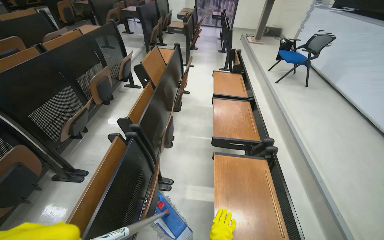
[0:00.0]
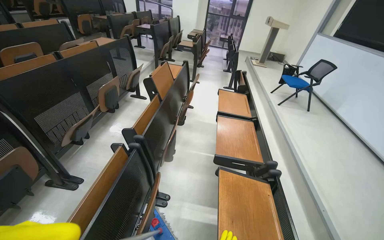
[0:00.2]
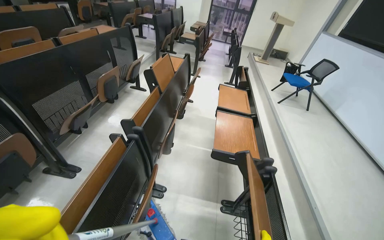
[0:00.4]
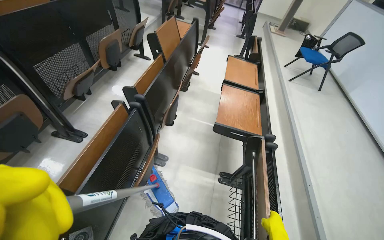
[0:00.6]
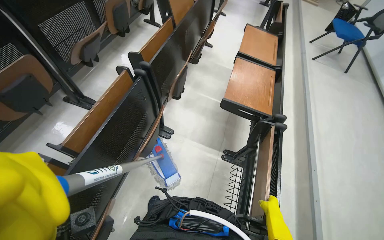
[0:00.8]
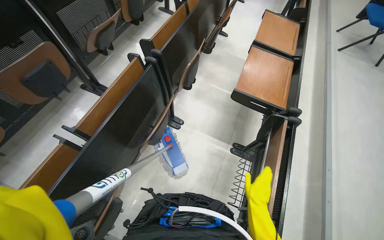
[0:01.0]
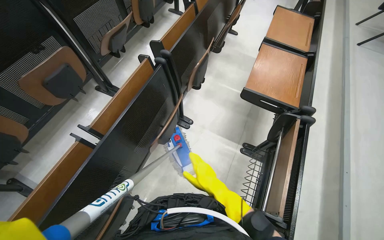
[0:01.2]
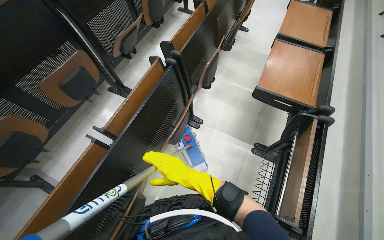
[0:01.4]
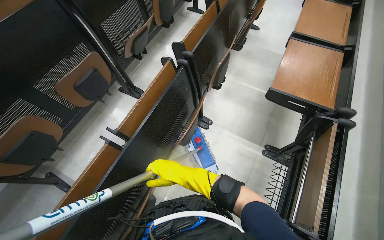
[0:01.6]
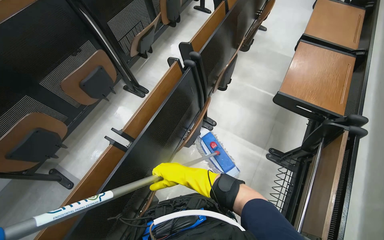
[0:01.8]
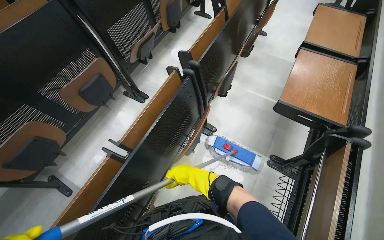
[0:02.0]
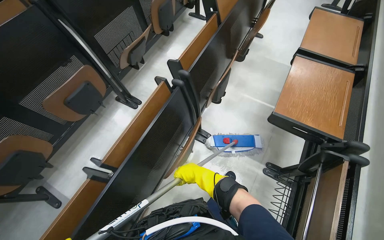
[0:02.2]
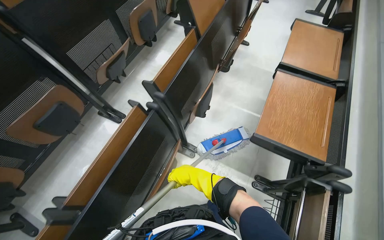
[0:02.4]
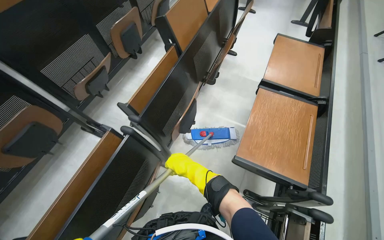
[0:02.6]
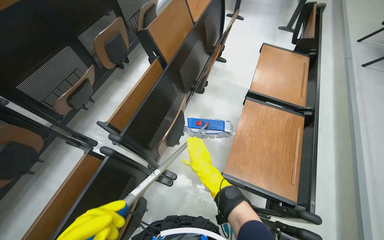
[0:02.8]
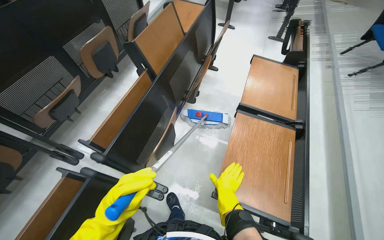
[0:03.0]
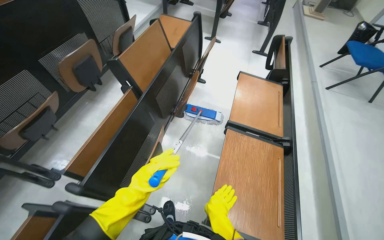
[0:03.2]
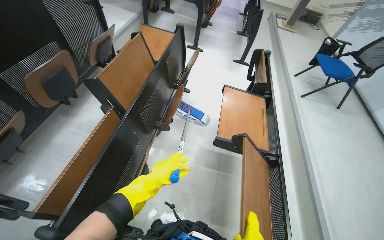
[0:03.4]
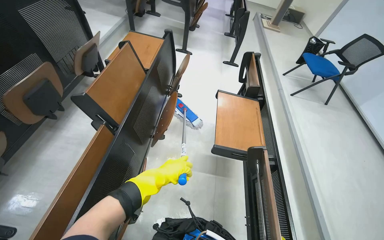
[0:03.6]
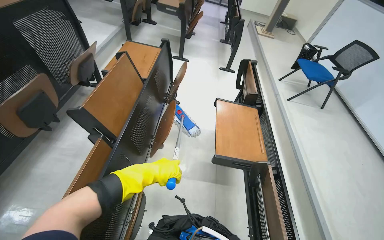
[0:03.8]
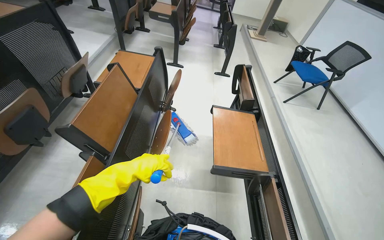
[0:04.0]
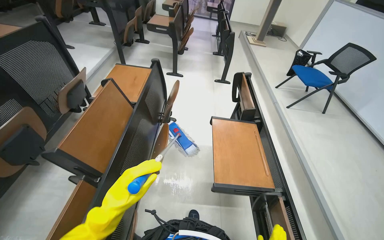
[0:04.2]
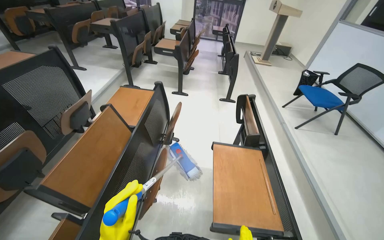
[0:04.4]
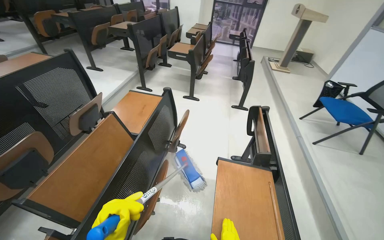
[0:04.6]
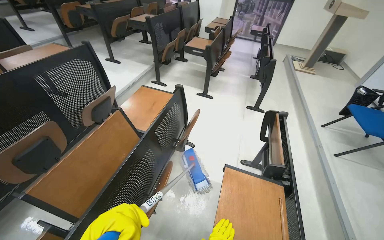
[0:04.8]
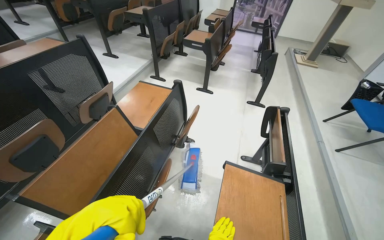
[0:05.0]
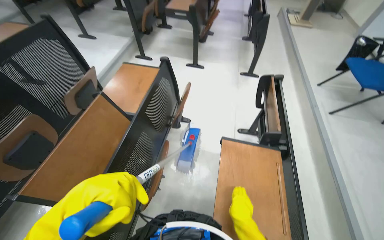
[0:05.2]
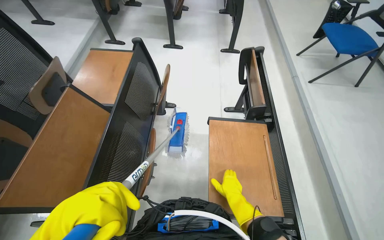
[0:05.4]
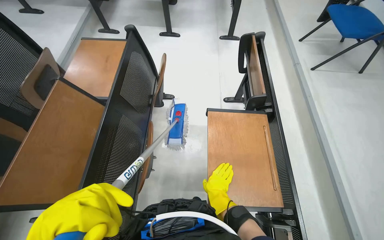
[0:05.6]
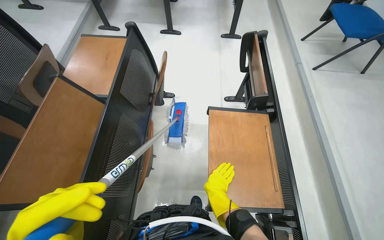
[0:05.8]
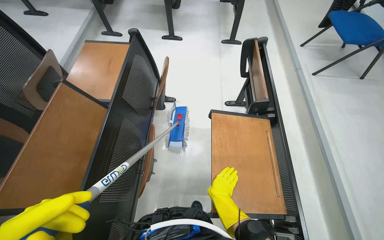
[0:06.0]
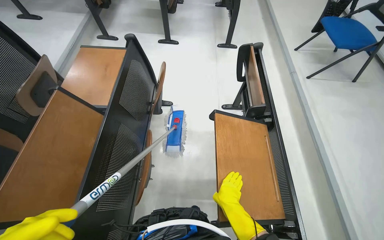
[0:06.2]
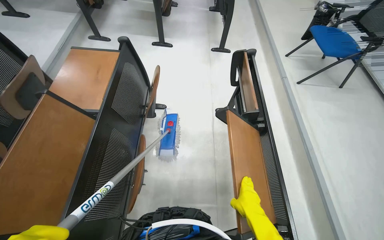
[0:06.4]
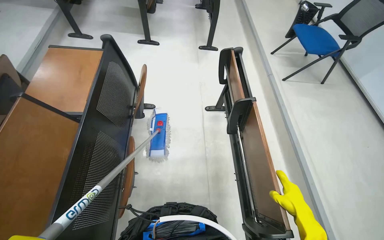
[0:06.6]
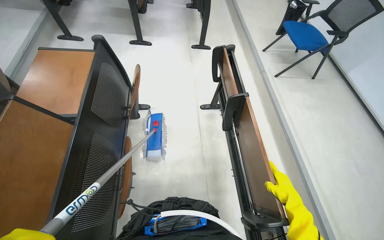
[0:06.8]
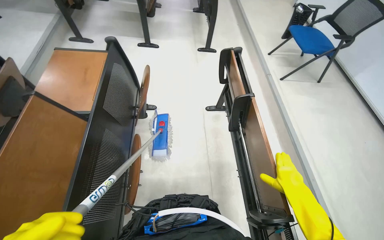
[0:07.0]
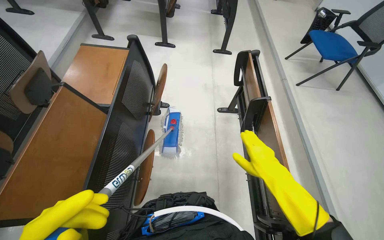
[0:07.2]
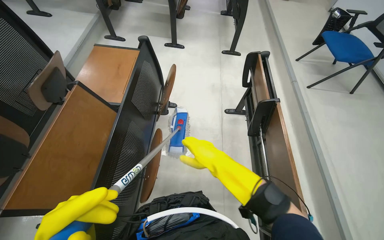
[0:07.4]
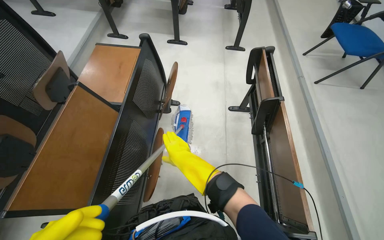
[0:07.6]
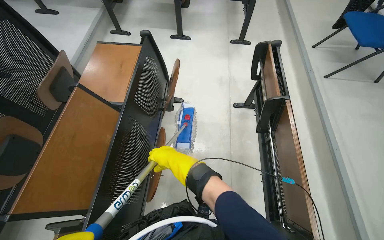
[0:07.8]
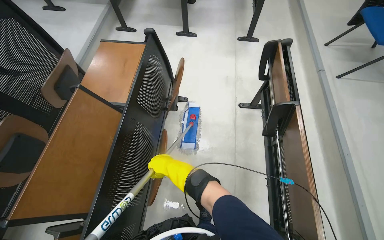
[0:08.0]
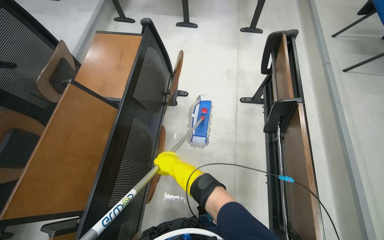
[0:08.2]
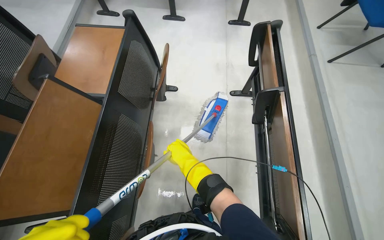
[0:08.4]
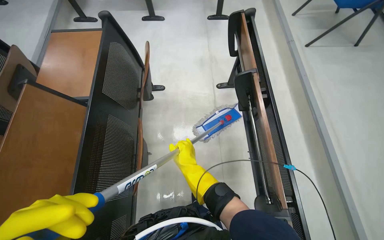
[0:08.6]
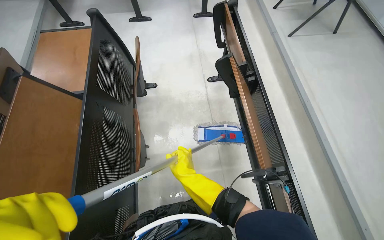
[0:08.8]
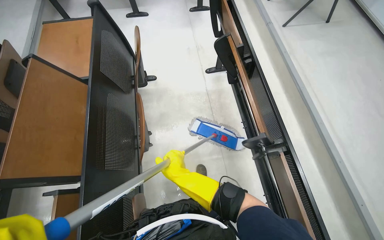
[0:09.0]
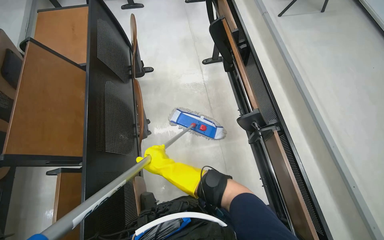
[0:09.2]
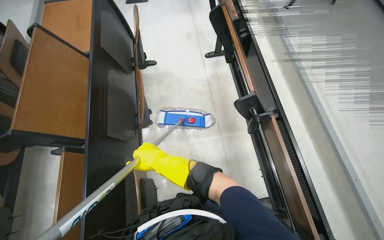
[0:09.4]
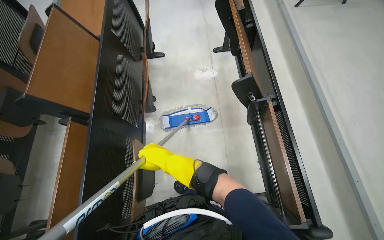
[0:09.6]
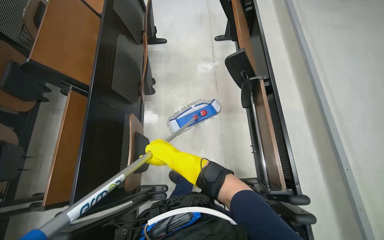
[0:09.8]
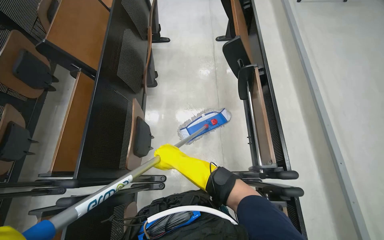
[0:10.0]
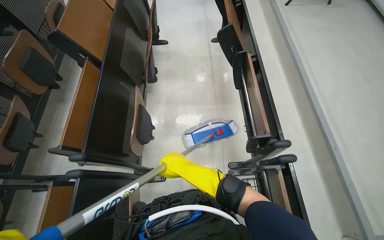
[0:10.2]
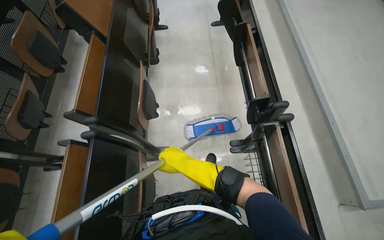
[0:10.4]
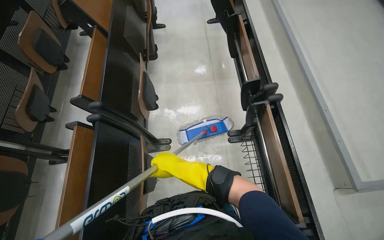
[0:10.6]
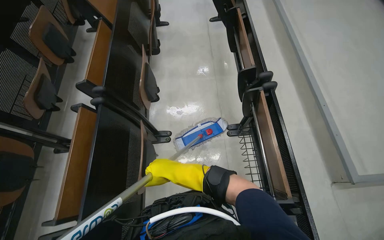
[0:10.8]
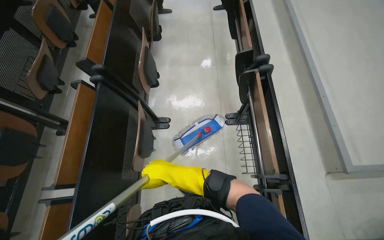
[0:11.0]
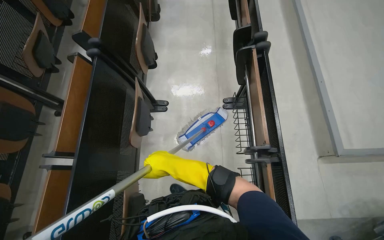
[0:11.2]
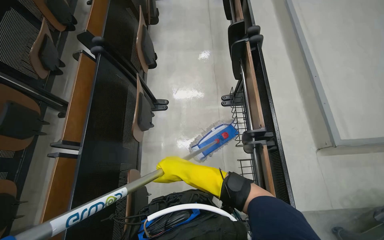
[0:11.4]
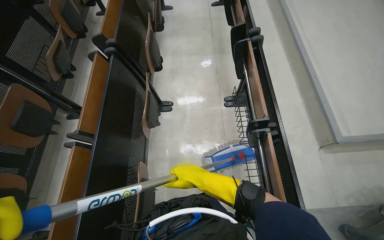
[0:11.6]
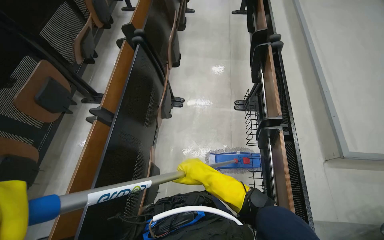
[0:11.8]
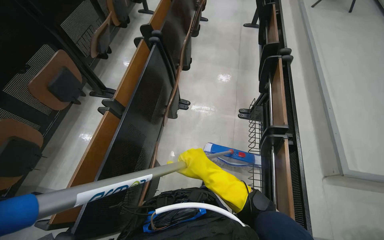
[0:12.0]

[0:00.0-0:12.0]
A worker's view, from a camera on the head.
Job: mopping floor.
The whole recording: Mopping lecture hall floor. The worker washes the mop, then mops the floor of the lecture hall, moving between rows of desks.
0:00.0 to 0:01.6: The wearer's head swings approximately 25 degrees to the left. The view tilts approximately 20 degrees downward.
0:01.6 to 0:03.0: The camera travels some 60 cm.
0:03.0 to 0:04.4: The head travels approximately 40 cm. The wearer looks about 15 degrees further to the right. The camera pitches upward, by approximately 15 degrees.
0:04.4 to 0:06.0: The camera pitches downward, by approximately 20 degrees.
0:06.0 to 0:07.6: The right hand shifts about 15 cm up the picture, and goes to the right and returns, roughly 25 cm each way.
0:07.6 to 0:09.0: The right hand moves down the picture, approximately 25 cm.
0:09.0 to 0:10.4: The camera travels about 70 cm.
0:10.4 to 0:12.0: The camera travels about 70 cm.

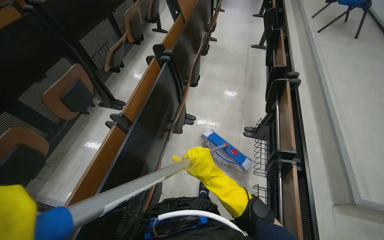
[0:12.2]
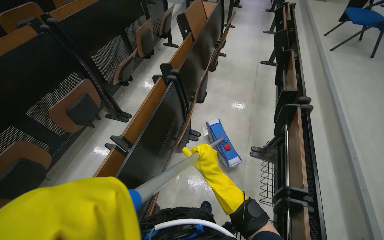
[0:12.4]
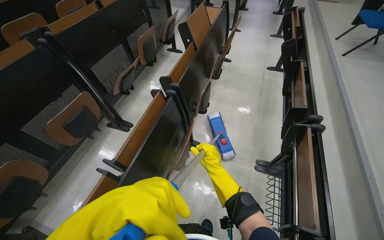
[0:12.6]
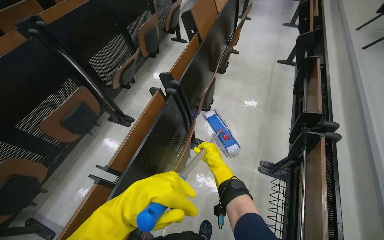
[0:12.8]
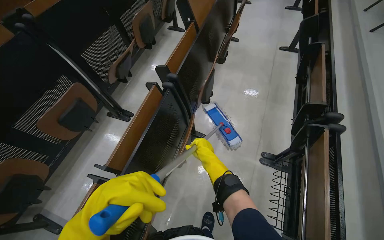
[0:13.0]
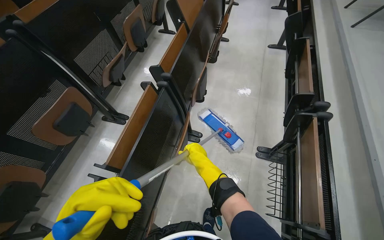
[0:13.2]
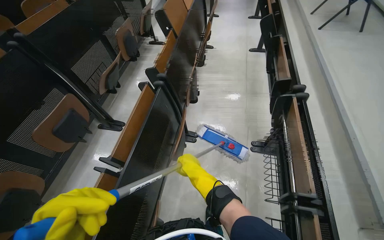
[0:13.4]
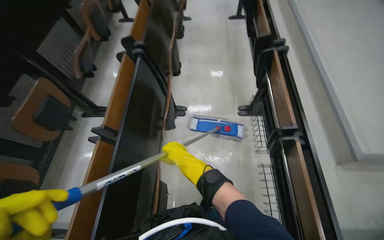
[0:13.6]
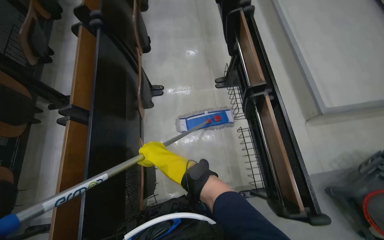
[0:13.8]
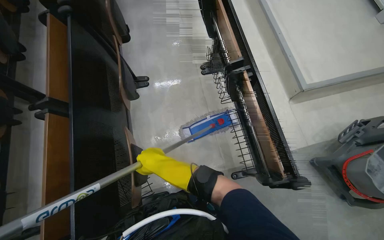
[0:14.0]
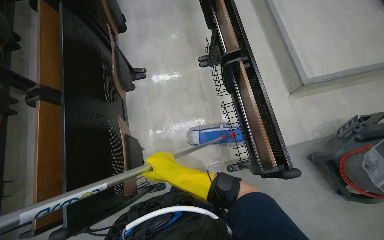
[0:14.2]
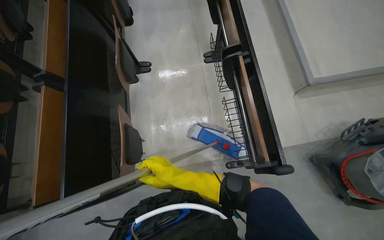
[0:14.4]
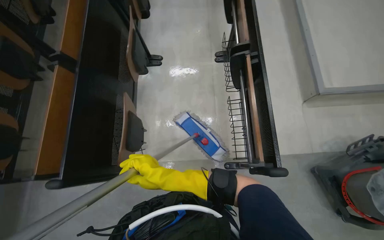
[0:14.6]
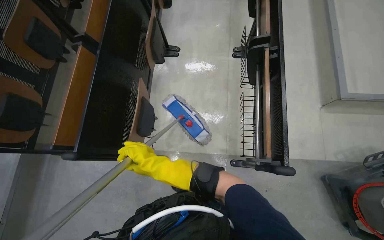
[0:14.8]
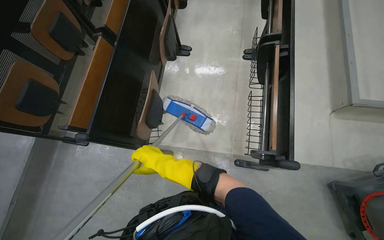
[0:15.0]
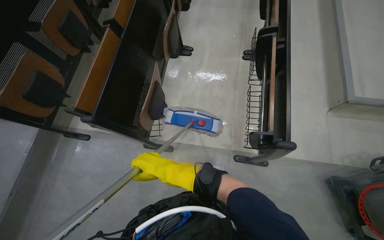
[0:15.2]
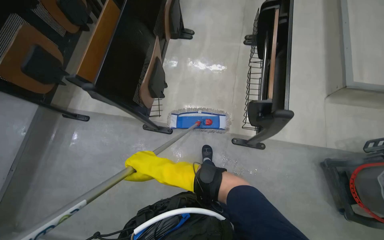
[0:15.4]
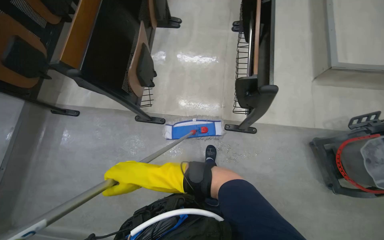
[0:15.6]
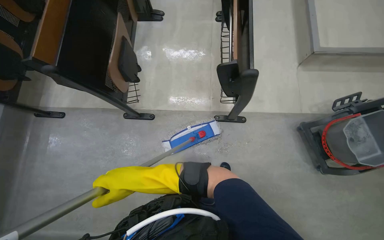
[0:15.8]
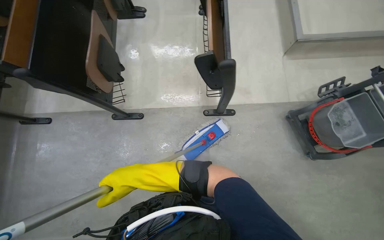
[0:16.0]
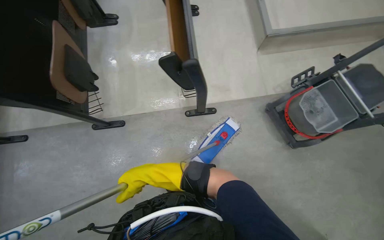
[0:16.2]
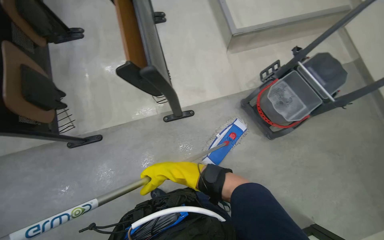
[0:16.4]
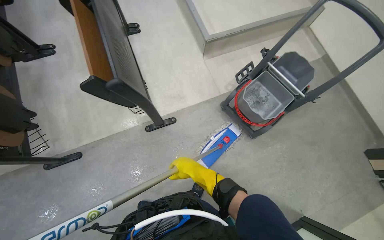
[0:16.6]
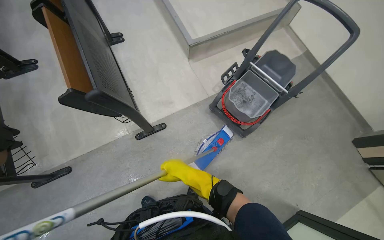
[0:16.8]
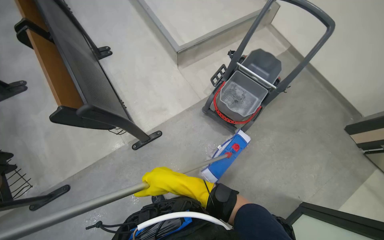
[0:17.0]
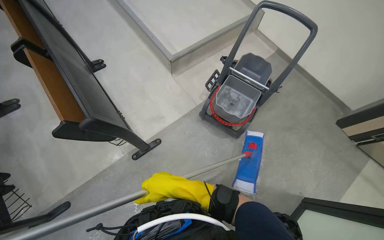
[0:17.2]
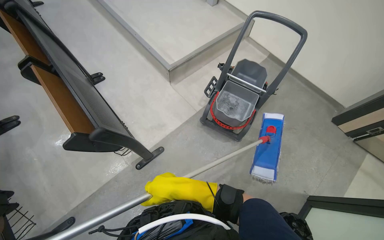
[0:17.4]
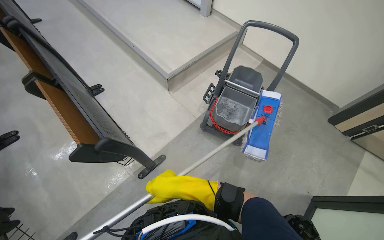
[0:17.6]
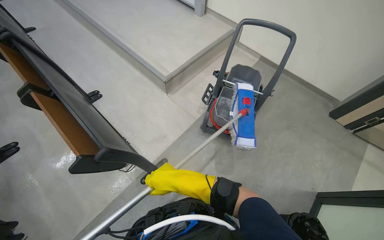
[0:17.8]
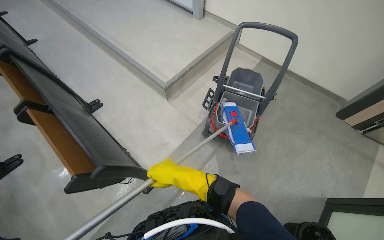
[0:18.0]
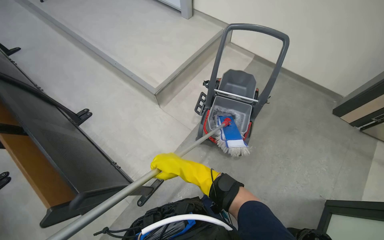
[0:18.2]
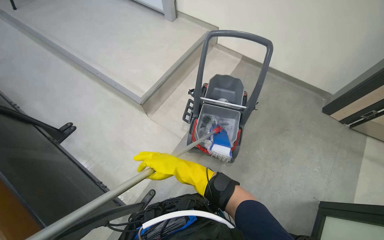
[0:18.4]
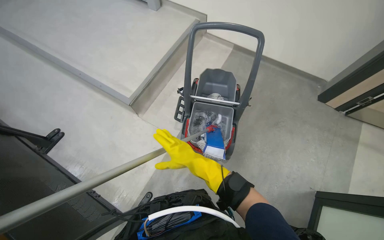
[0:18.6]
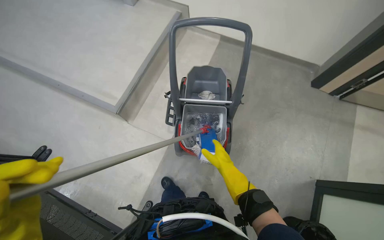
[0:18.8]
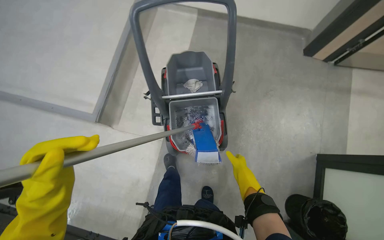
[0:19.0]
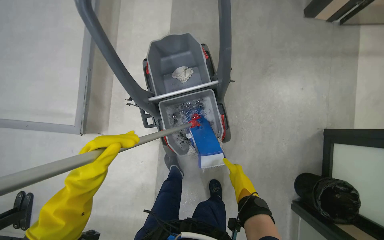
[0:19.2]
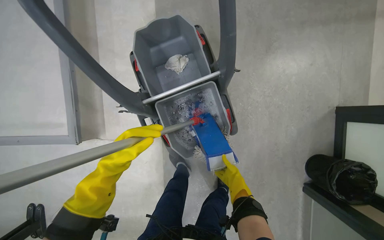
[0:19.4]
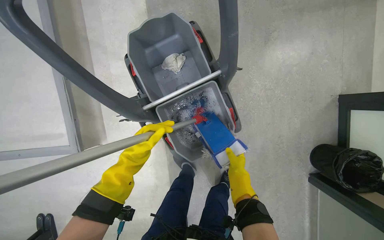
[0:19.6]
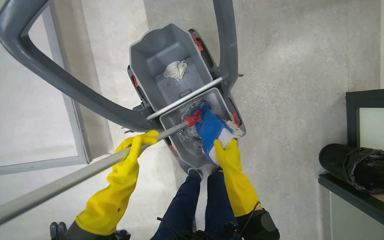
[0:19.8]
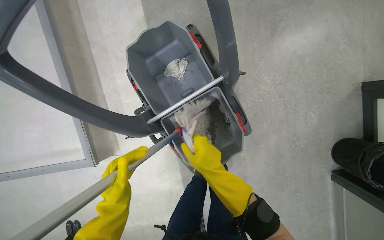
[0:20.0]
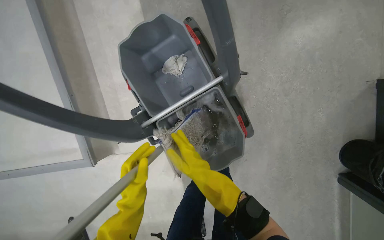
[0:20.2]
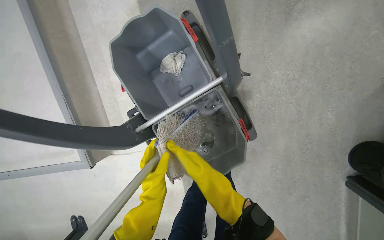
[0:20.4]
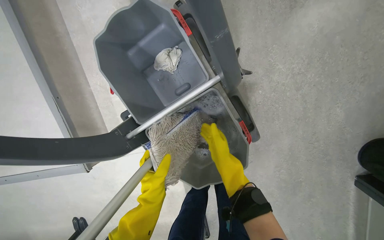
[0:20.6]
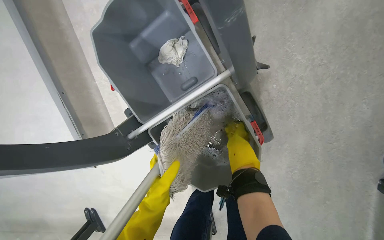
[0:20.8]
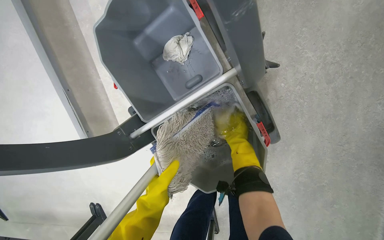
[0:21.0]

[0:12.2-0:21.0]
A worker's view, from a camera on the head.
Job: mopping floor.
The whole recording: Mopping lecture hall floor. The worker washes the mop, then mops the floor of the lecture hall, moving between rows of desks.
0:12.2 to 0:13.6: The right hand goes about 20 cm farther from the camera.
0:13.6 to 0:15.2: The camera travels approximately 40 cm.
0:15.2 to 0:16.6: The wearer's head swings approximately 35 degrees to the right.
0:16.6 to 0:18.0: Everything in view rotates about 25 degrees counterclockwise. The right hand heads to the left, covering approximately 10 cm, and travels nearer to the camera and back again, about 15 cm each way.
0:18.0 to 0:19.6: The camera is carried roughly 90 cm. The camera pitches downward, by about 30 degrees. The scene rotates counterclockwise by some 45 degrees.
0:19.6 to 0:21.0: The right hand is displaced up the picture by approximately 20 cm, and travels nearer to the camera and back again, approximately 5 cm each way.
